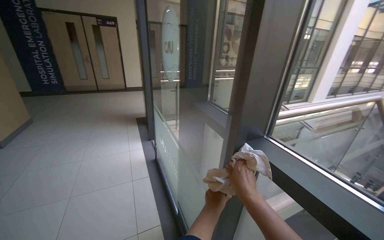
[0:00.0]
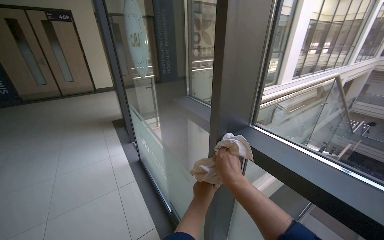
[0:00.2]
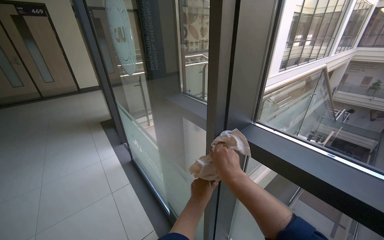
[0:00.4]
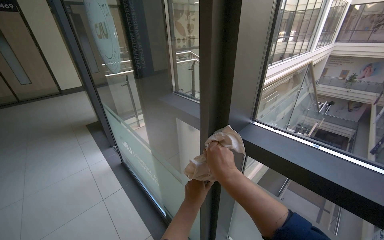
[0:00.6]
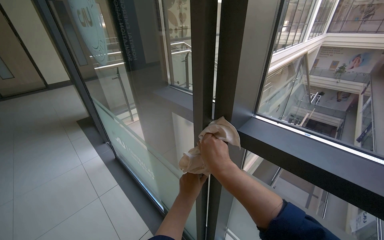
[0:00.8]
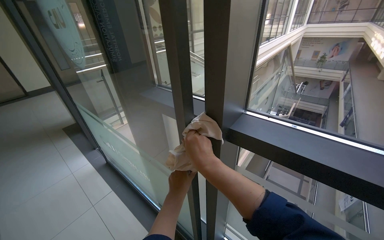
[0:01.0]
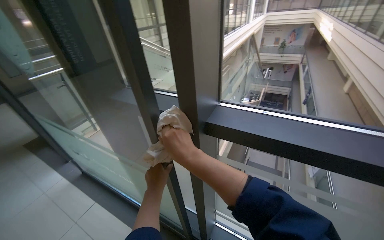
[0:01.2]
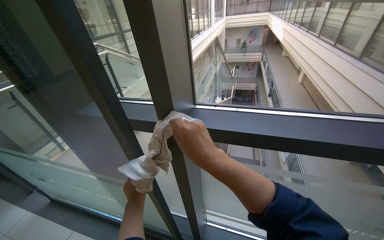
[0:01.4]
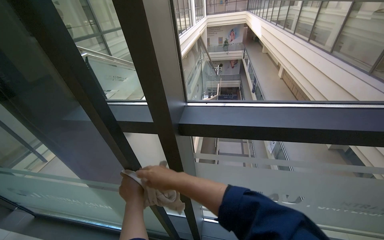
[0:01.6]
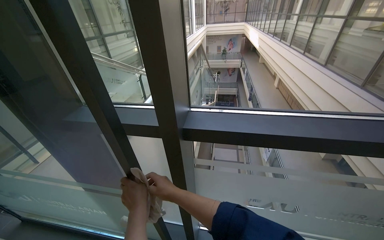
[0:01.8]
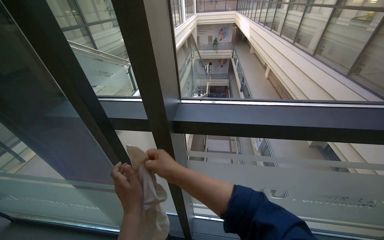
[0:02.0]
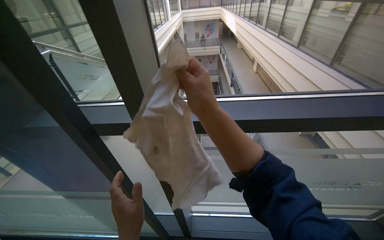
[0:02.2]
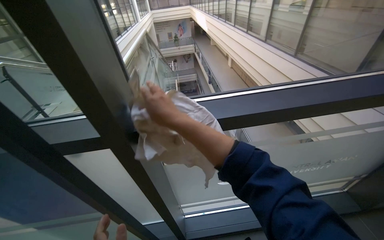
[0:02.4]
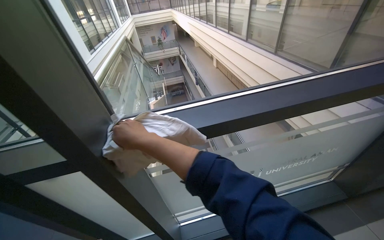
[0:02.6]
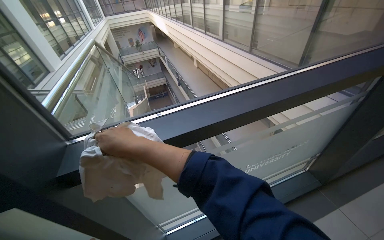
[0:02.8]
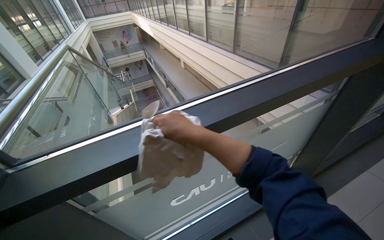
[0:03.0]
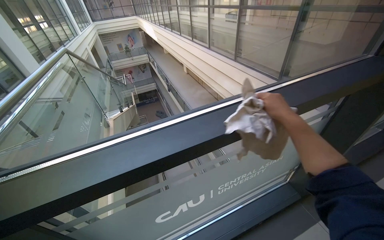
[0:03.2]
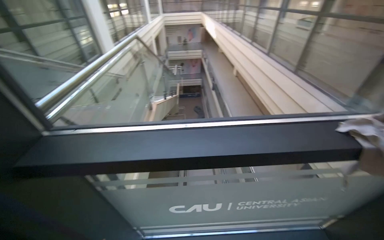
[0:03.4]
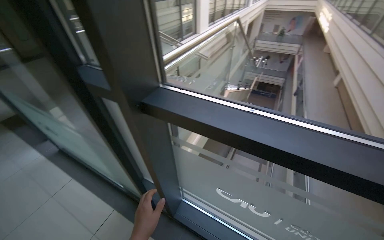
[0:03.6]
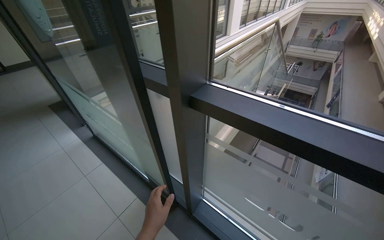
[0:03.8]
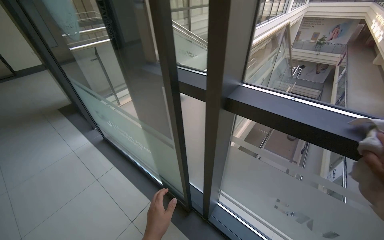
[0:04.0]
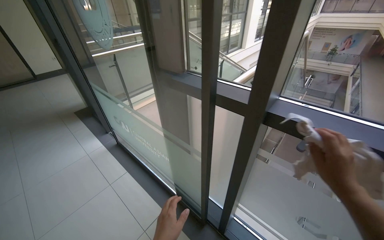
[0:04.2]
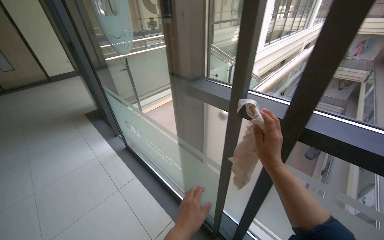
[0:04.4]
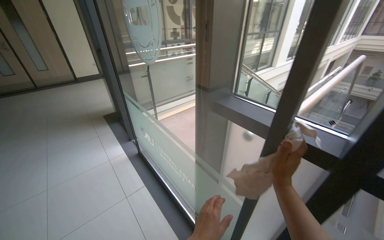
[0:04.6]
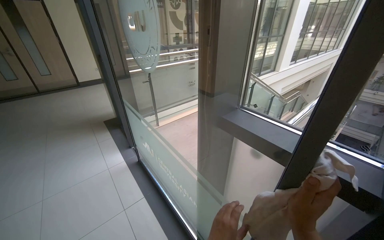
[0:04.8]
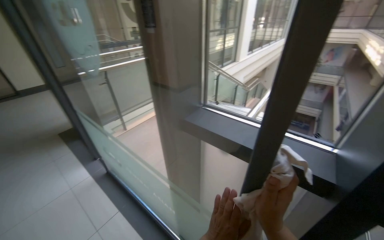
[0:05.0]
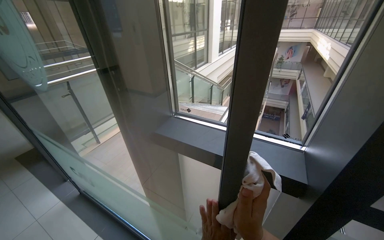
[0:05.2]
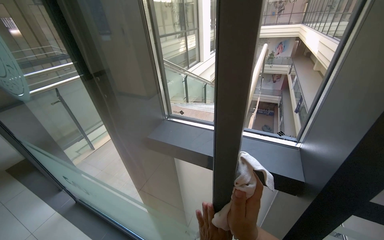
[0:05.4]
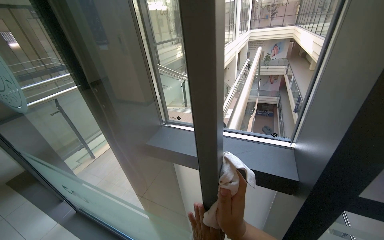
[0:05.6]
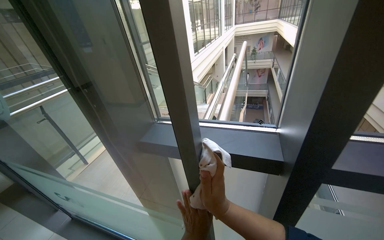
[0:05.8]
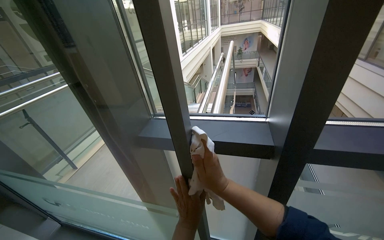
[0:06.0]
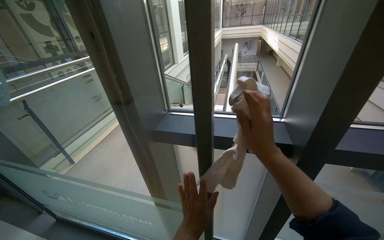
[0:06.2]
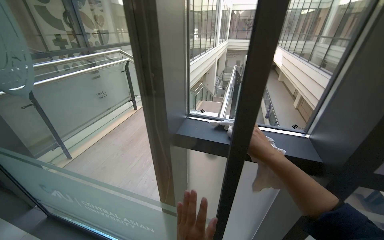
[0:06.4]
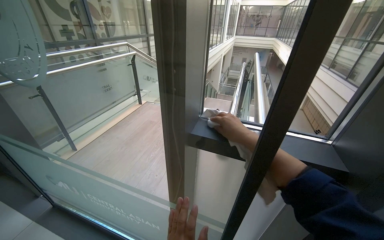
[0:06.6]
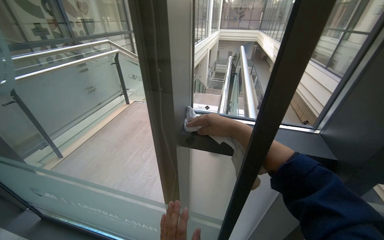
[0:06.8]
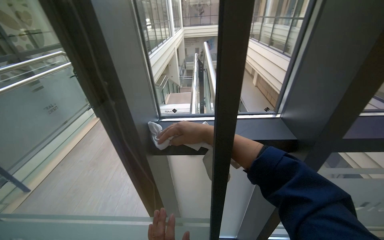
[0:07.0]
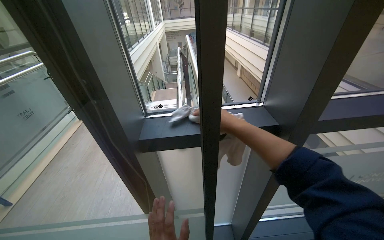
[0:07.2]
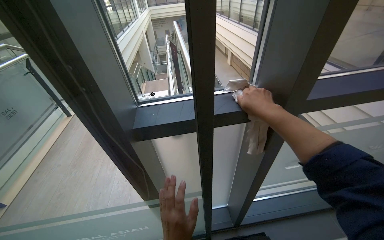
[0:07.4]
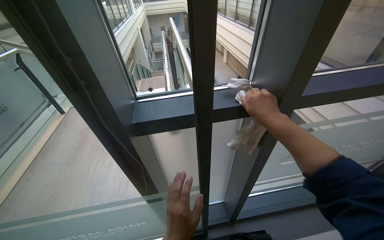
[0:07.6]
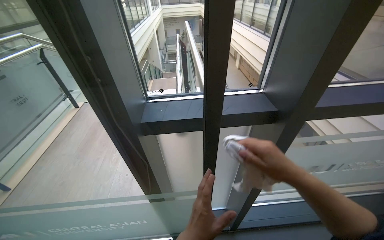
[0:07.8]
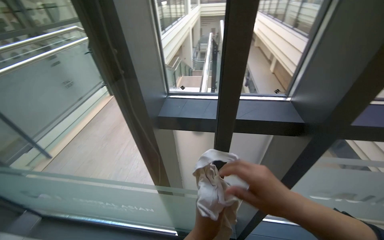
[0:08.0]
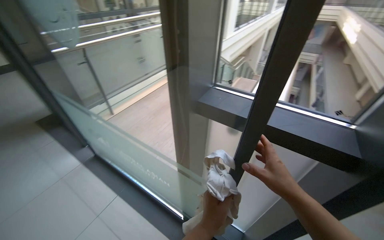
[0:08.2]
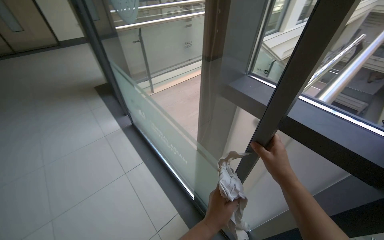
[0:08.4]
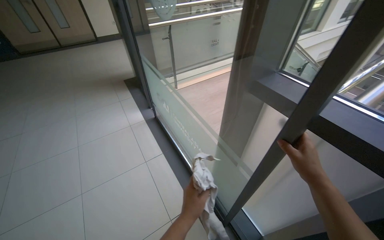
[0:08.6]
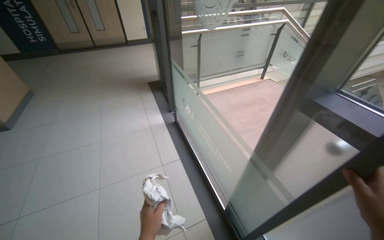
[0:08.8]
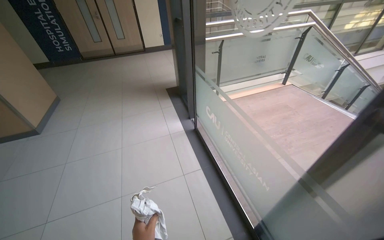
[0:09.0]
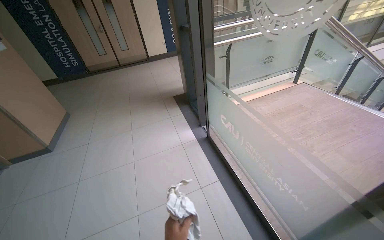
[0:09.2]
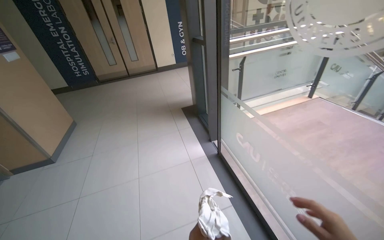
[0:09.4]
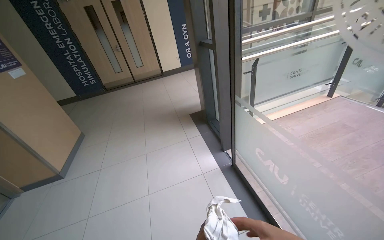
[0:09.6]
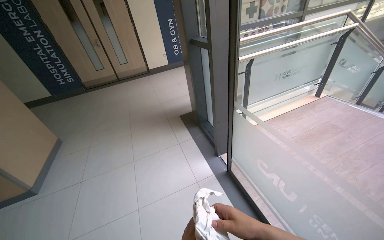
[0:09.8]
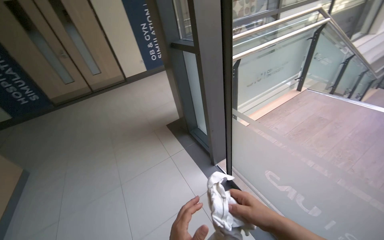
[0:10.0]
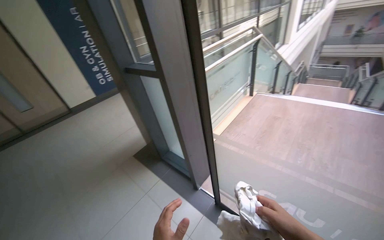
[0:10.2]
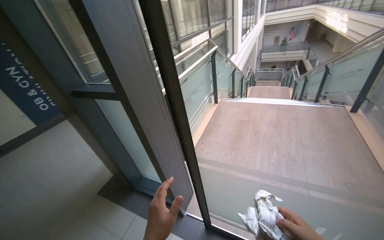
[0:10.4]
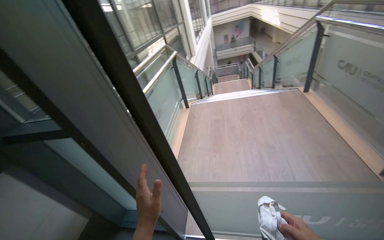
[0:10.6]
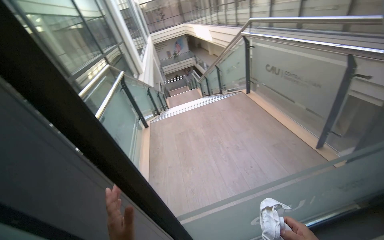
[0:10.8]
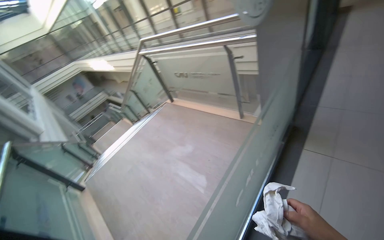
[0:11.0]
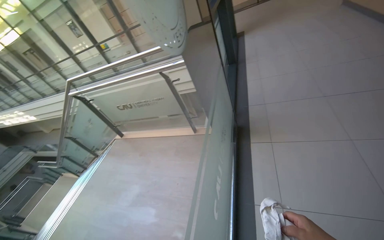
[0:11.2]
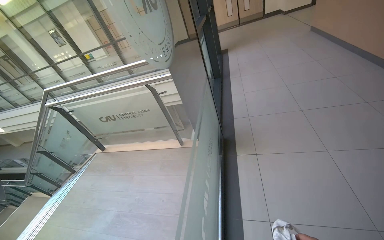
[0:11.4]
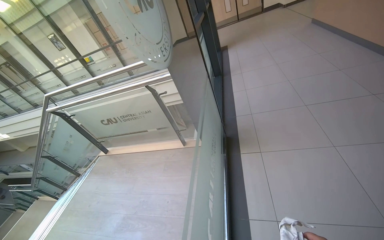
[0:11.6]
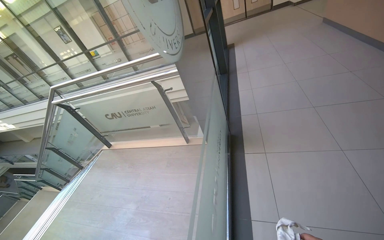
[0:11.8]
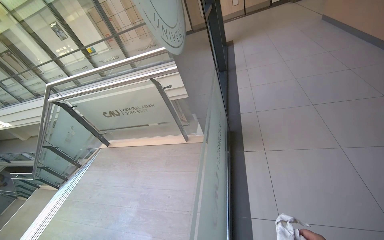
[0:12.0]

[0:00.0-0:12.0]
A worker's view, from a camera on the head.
Job: wiping surfaces.
The whole recording: Wiping window frames. The worker wipes the window frames with a cloth.
0:00.0 to 0:01.6: The head rotates some 55 degrees to the right.
0:01.6 to 0:03.0: The head turns to the right by some 35 degrees. The right hand shifts about 15 cm up the picture.
0:03.0 to 0:04.4: The wearer's head swings some 70 degrees to the left.
0:04.4 to 0:06.0: The head turns to the right by about 30 degrees.
0:06.0 to 0:07.6: The head turns to the right by roughly 25 degrees.
0:07.6 to 0:09.0: The wearer's head swings approximately 80 degrees to the left.
0:09.0 to 0:10.4: The camera is carried roughly 1 m. The head rotates roughly 45 degrees to the right. The view tips upward by about 15 degrees.
0:10.4 to 0:12.0: The head turns to the right by about 100 degrees. The wearer looks roughly 25 degrees further upward.

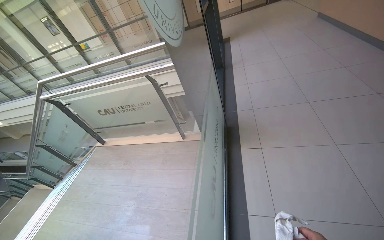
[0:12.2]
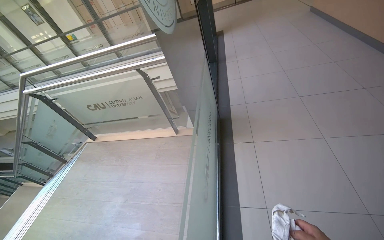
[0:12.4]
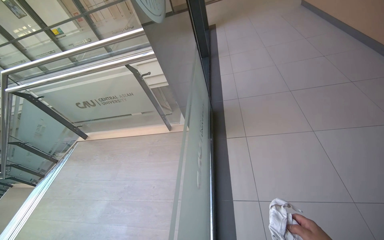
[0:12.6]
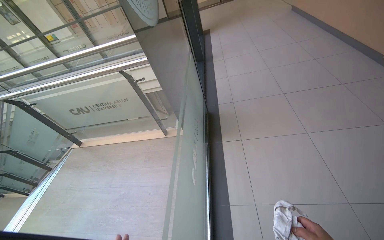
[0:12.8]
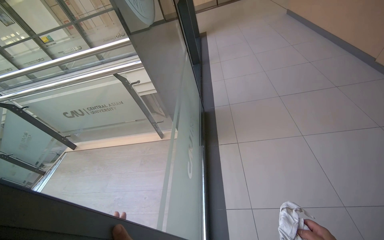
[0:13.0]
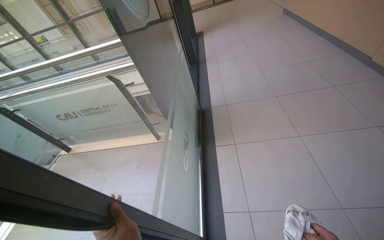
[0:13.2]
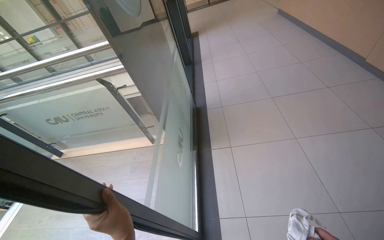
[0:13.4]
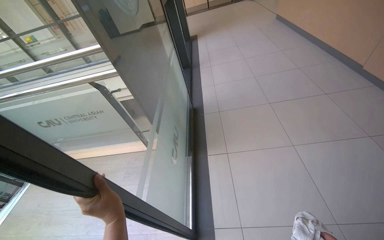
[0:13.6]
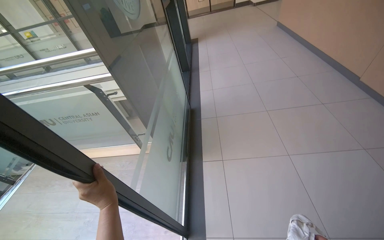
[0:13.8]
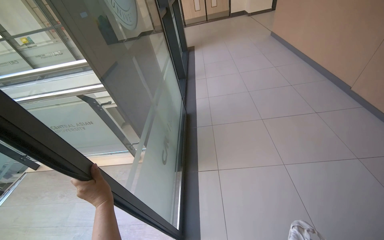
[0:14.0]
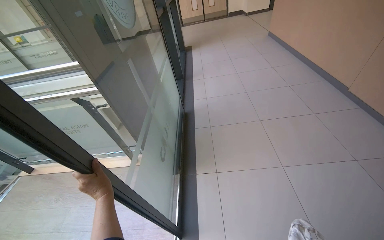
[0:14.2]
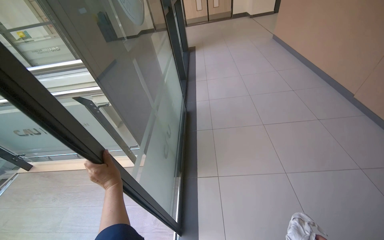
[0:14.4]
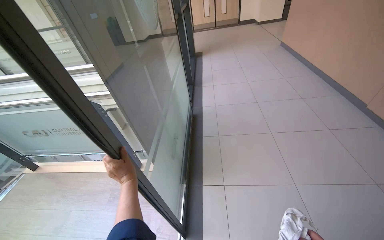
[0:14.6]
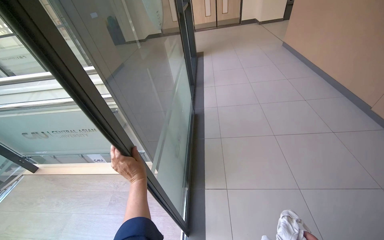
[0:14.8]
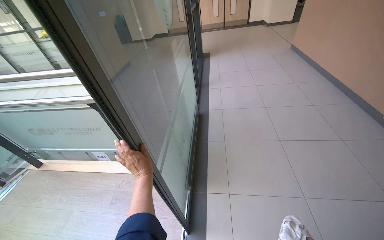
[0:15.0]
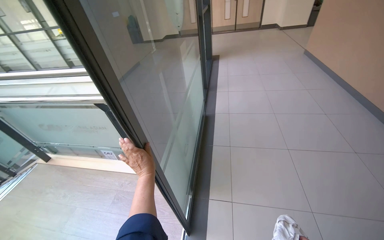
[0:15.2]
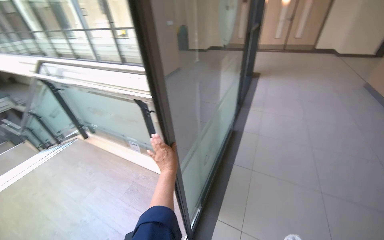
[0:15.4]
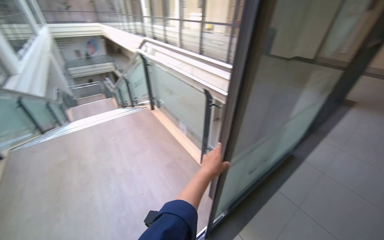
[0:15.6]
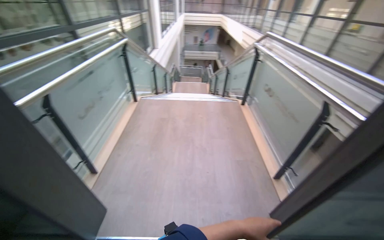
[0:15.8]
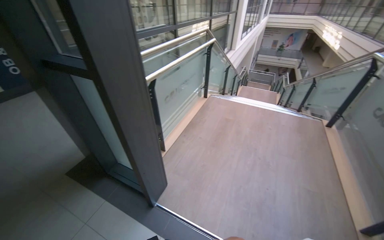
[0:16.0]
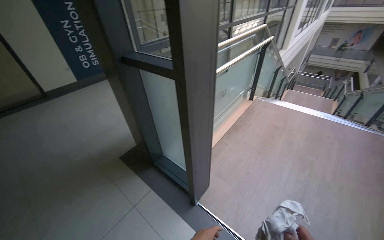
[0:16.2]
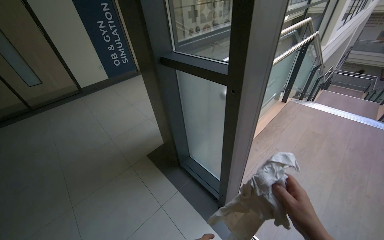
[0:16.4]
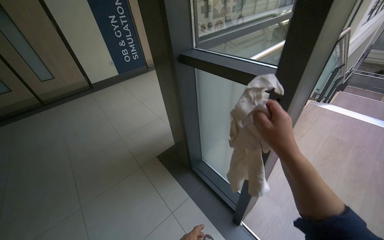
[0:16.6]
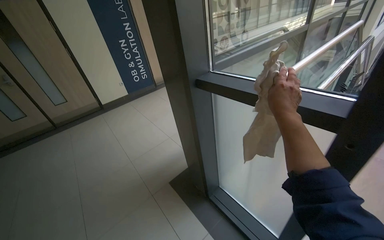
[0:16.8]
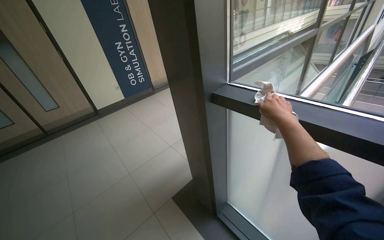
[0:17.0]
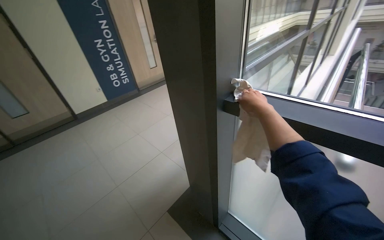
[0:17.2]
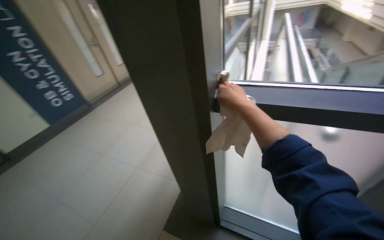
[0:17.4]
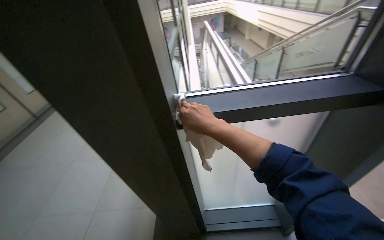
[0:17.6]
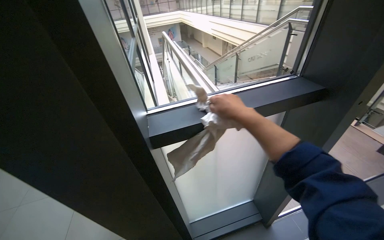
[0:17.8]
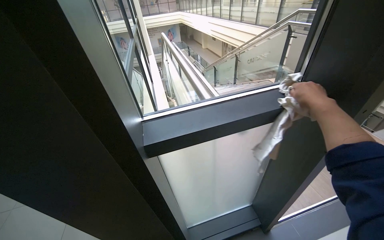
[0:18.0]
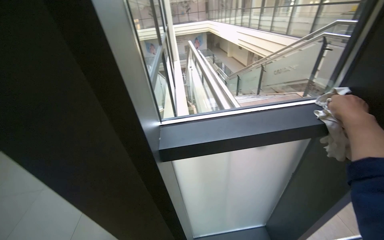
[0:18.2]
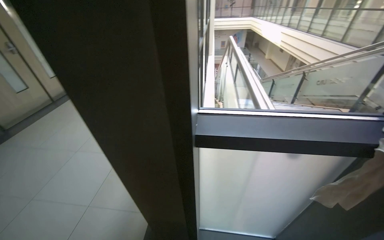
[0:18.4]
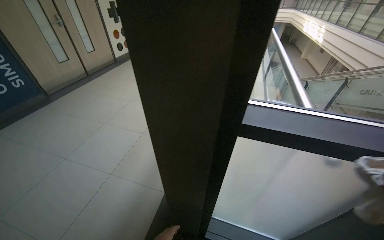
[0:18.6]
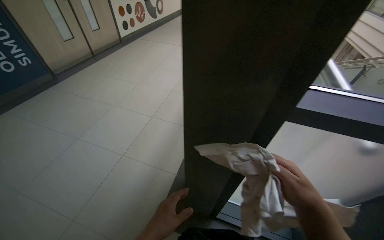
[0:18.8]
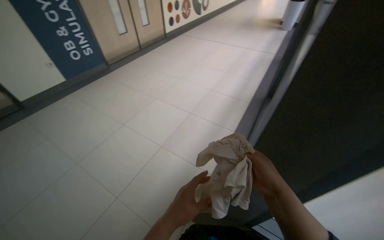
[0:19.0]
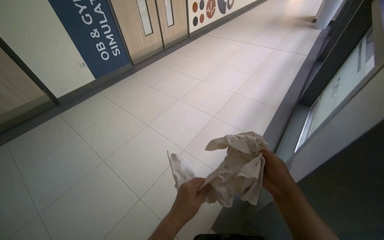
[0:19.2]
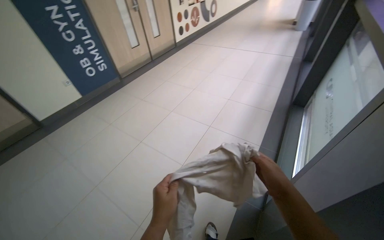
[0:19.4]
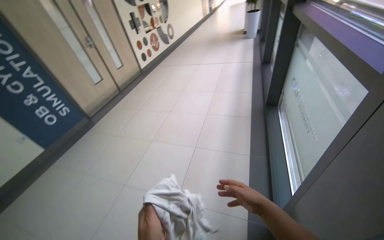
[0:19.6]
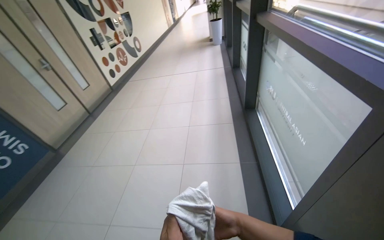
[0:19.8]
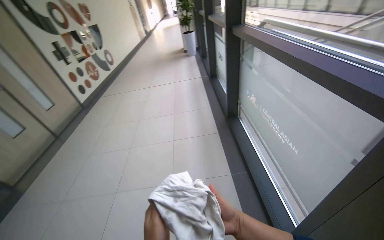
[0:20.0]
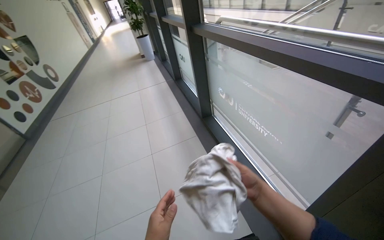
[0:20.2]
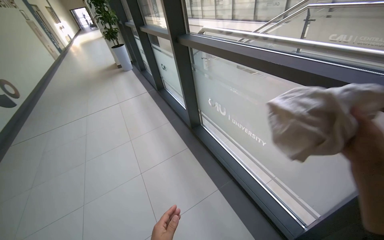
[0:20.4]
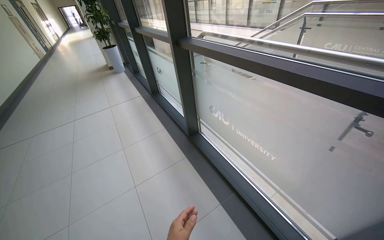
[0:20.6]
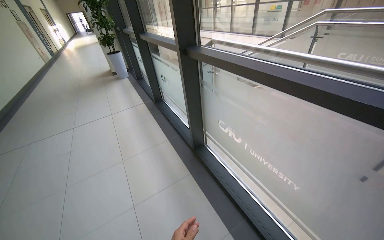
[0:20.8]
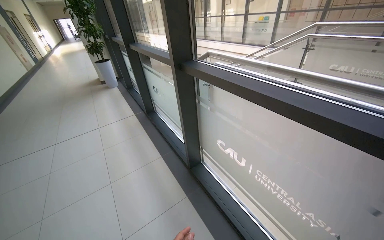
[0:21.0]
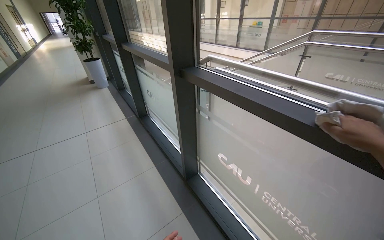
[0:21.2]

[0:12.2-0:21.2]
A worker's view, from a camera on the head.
Job: wiping surfaces.
The whole recording: Wiping window frames. The worker wipes the window frames with a cloth.
0:13.8 to 0:15.2: The left hand shifts roughly 30 cm farther from the camera.
0:15.2 to 0:16.6: The head travels some 80 cm. The wearer looks some 130 degrees further to the left.
0:16.6 to 0:18.2: The camera travels roughly 60 cm. The wearer looks approximately 55 degrees further to the right. The wearer looks approximately 15 degrees further upward.
0:18.2 to 0:19.8: The camera travels some 80 cm.
0:19.8 to 0:21.2: The camera is carried some 90 cm. The head turns to the right by approximately 40 degrees.
